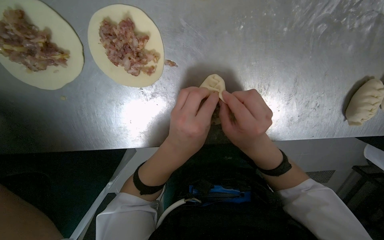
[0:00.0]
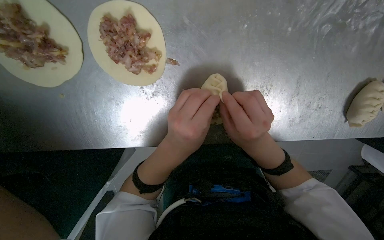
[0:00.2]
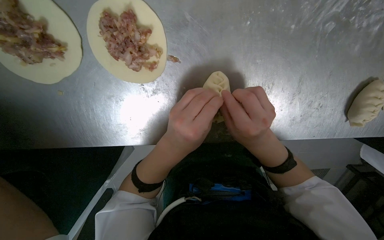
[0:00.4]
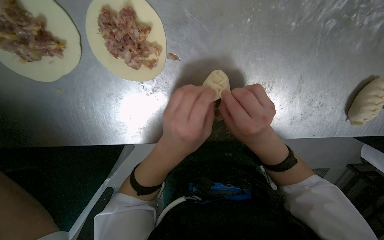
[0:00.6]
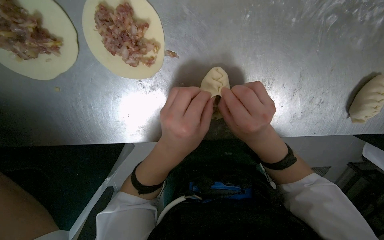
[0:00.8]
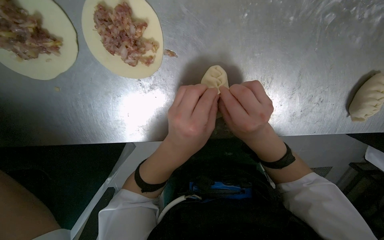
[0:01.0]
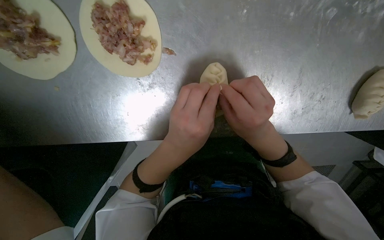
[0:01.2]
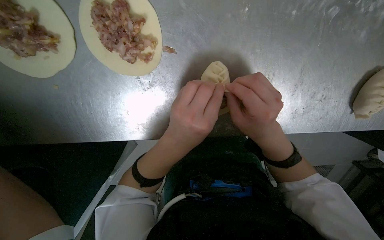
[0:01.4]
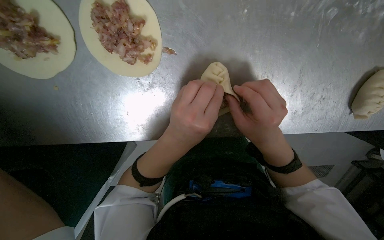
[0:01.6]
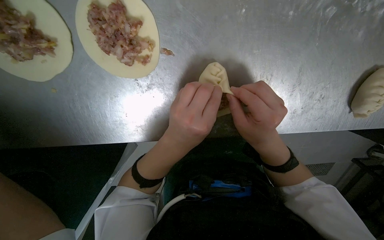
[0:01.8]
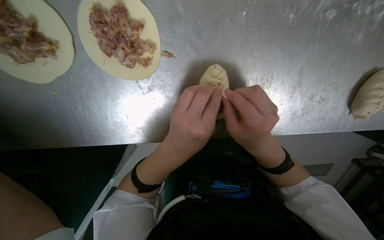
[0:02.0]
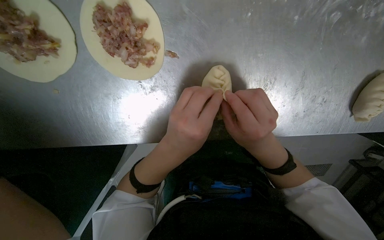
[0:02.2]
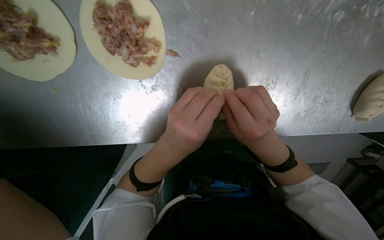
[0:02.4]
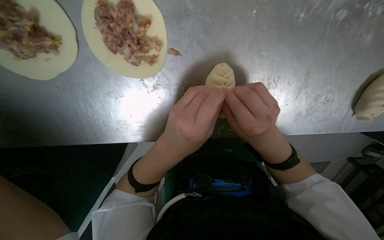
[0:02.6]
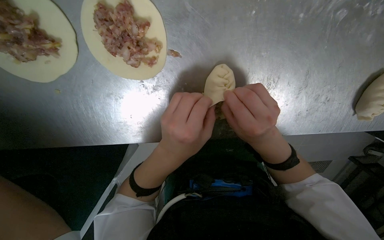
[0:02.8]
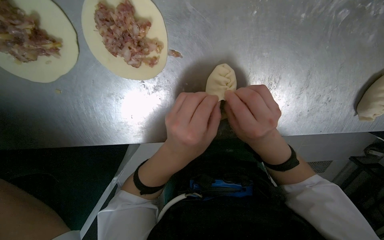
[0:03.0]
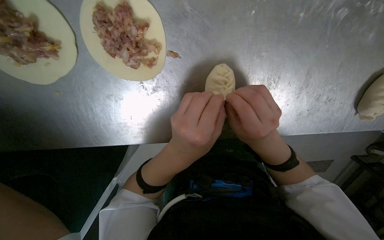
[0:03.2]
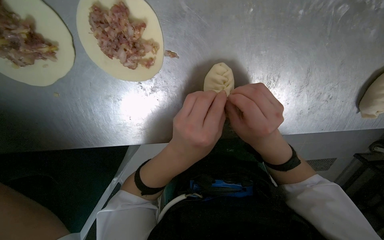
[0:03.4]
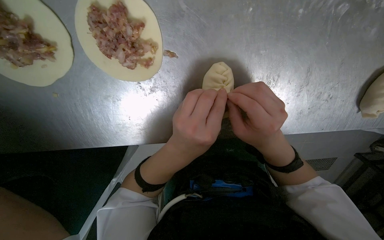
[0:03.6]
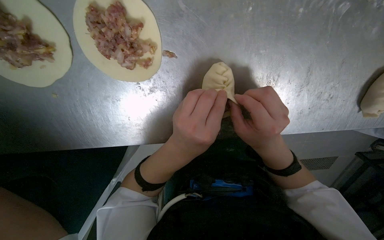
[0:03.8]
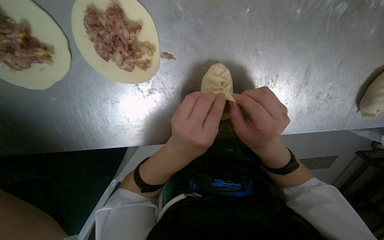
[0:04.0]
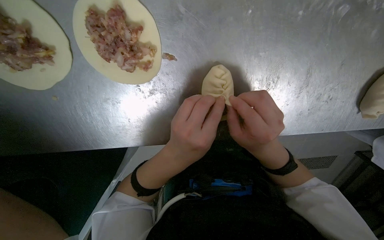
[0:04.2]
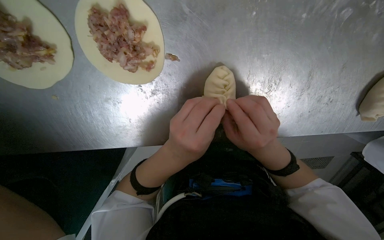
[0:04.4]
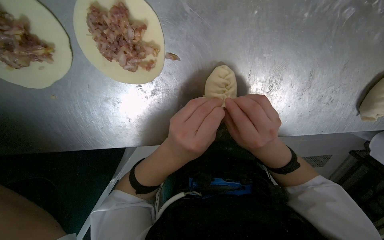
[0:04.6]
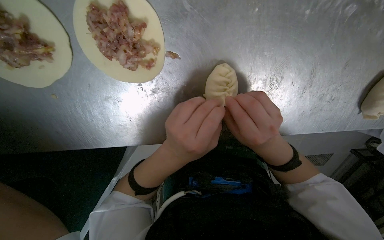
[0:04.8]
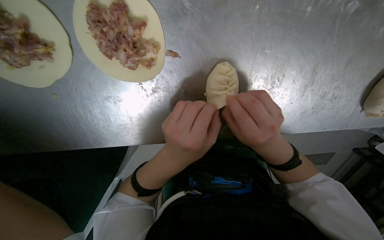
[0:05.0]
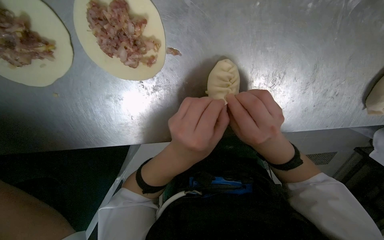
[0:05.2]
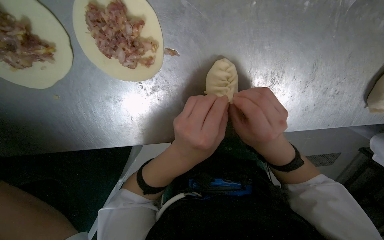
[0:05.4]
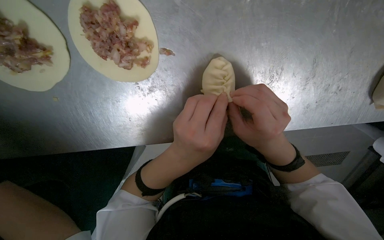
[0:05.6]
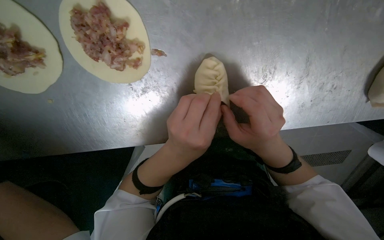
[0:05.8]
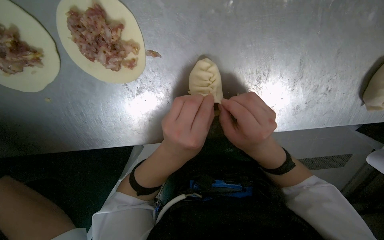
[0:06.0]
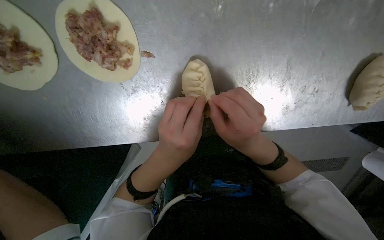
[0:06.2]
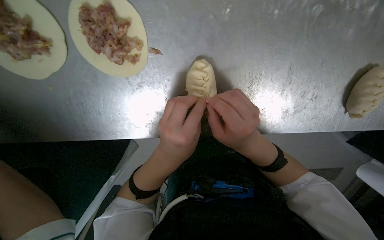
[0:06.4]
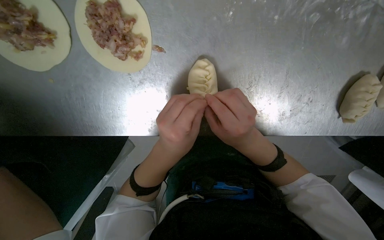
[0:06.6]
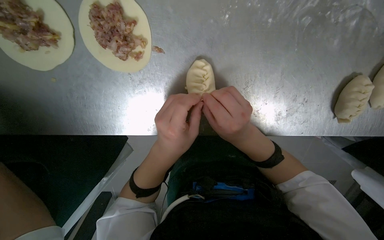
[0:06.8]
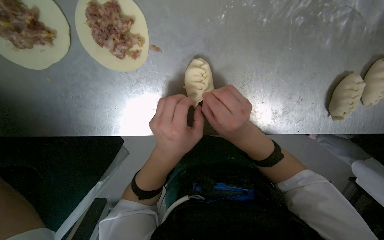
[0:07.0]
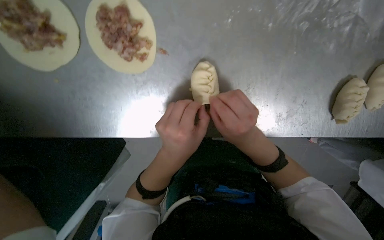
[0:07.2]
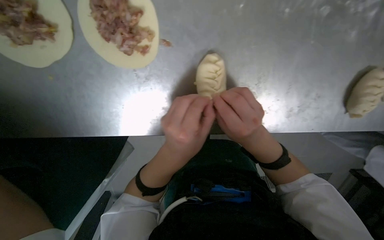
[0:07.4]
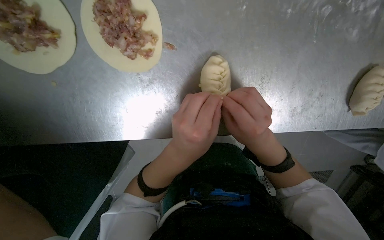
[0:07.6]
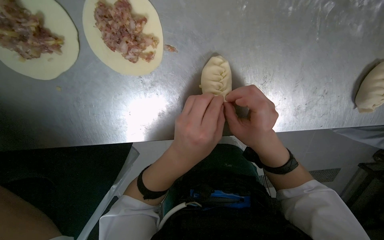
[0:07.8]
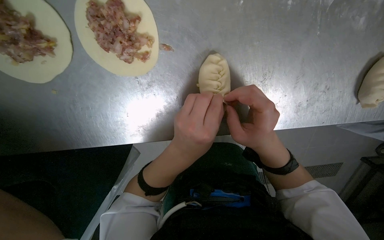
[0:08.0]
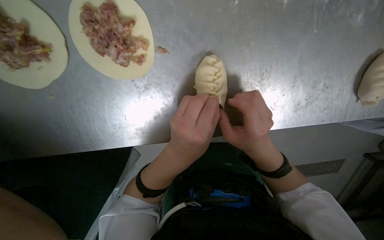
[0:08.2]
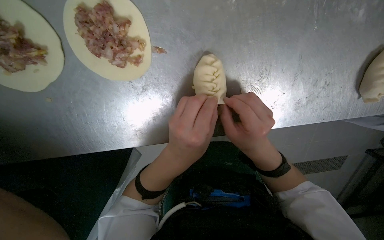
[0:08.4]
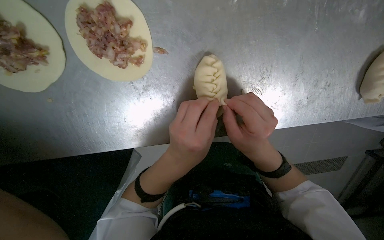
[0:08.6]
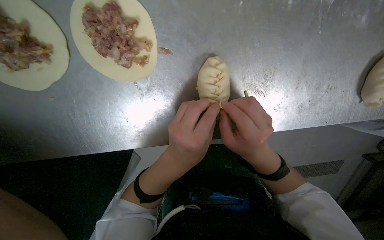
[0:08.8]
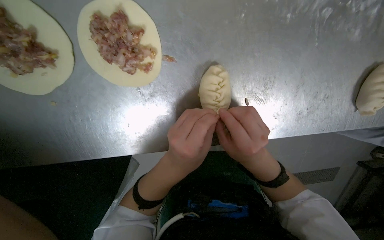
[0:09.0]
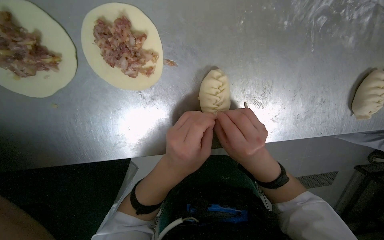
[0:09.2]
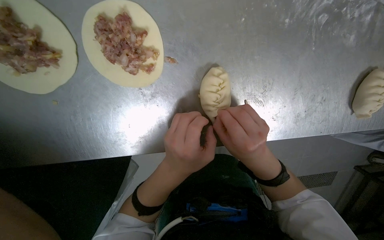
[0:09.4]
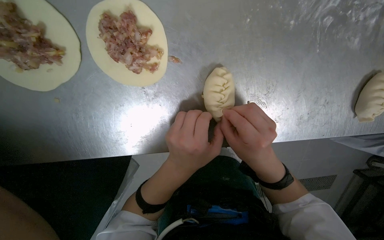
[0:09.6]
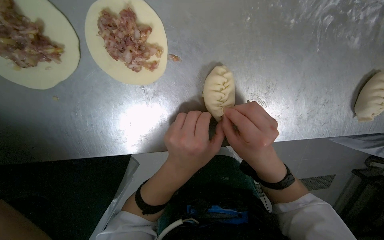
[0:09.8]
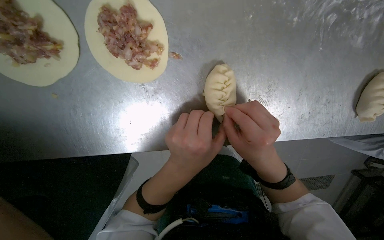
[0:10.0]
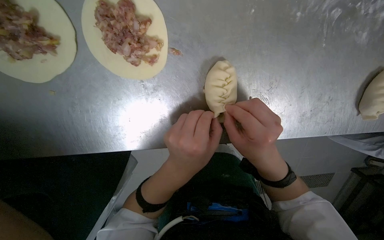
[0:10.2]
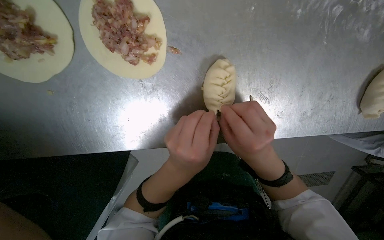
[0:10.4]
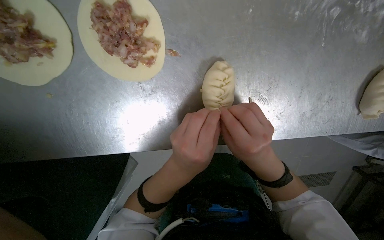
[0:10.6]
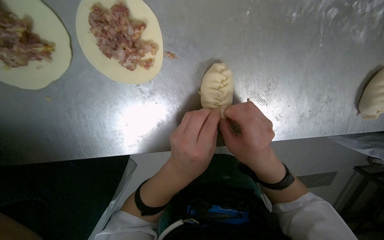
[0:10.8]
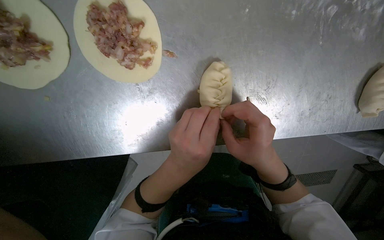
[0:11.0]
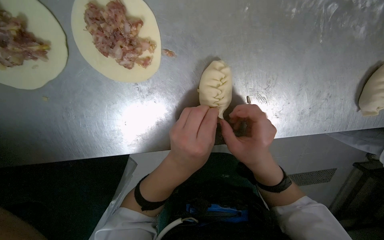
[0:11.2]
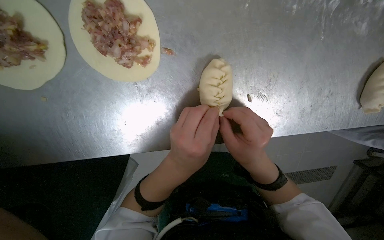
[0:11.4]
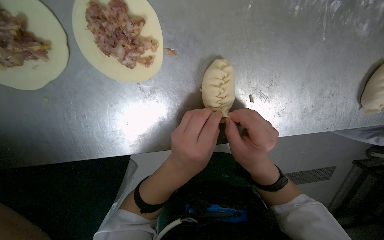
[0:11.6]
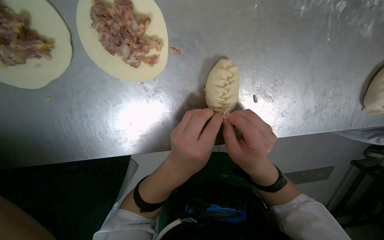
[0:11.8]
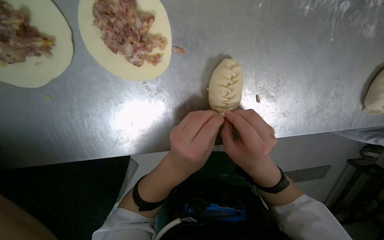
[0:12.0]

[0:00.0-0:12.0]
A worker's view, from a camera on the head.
Job: preparing food.
The whole recording: Sealing meat-filled dumplings. The worker continues sealing meat-filled dough circles, pinching the edges to form a braided pattern.
0:00.0 to 0:12.0: The hands are busy where they are.

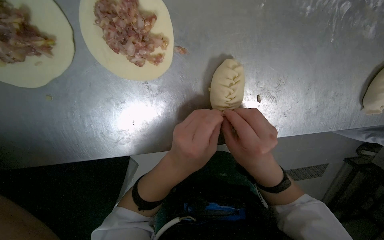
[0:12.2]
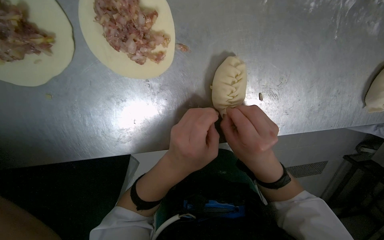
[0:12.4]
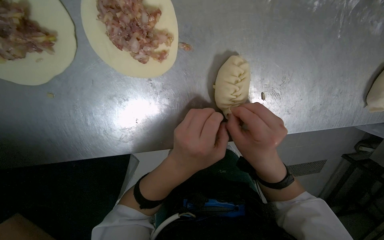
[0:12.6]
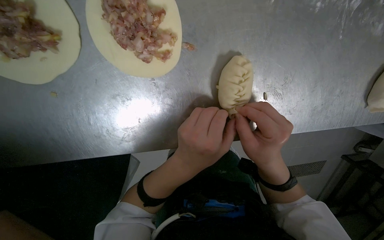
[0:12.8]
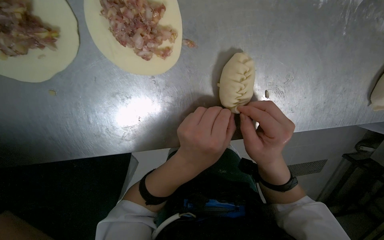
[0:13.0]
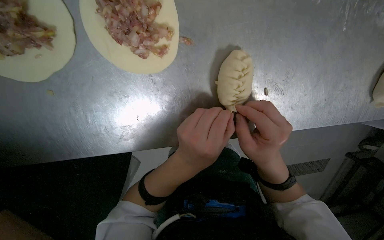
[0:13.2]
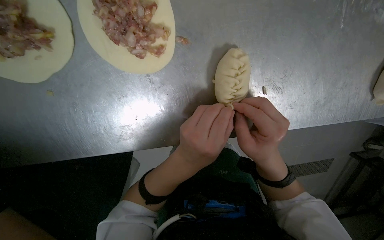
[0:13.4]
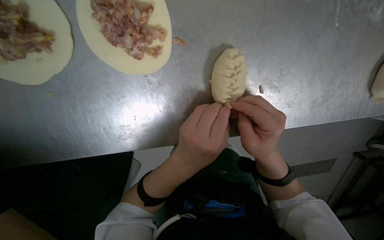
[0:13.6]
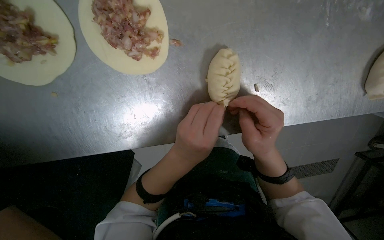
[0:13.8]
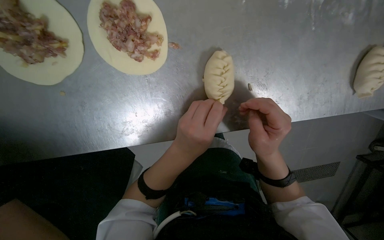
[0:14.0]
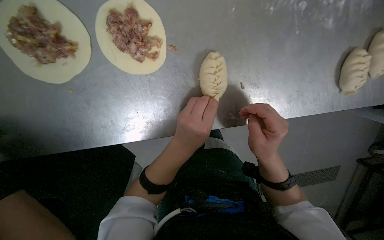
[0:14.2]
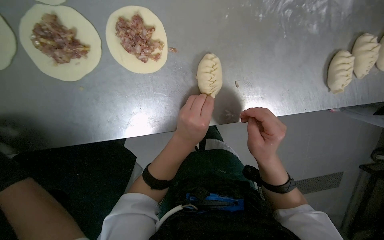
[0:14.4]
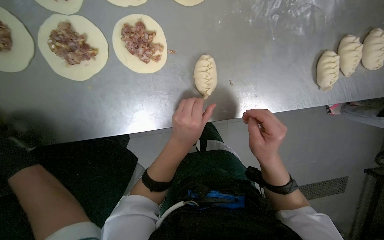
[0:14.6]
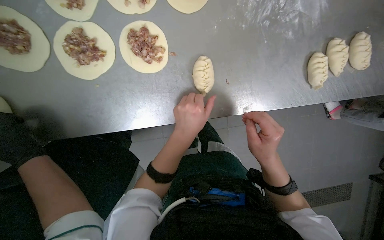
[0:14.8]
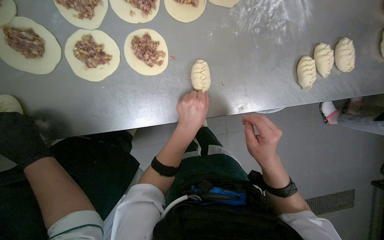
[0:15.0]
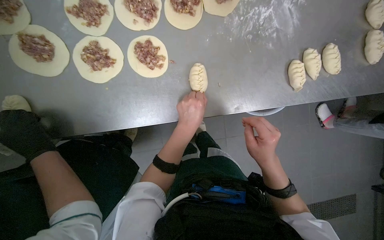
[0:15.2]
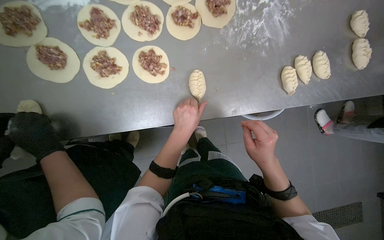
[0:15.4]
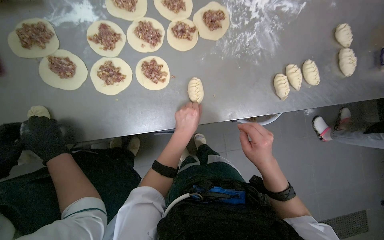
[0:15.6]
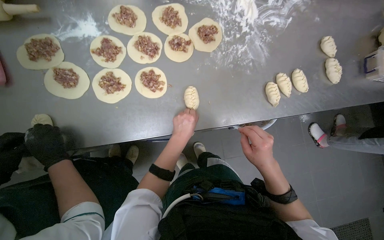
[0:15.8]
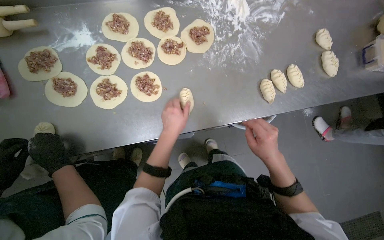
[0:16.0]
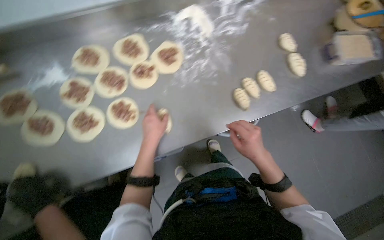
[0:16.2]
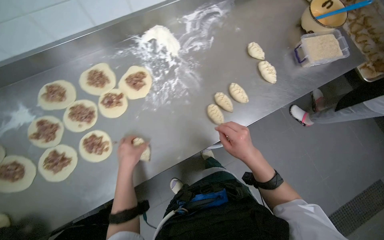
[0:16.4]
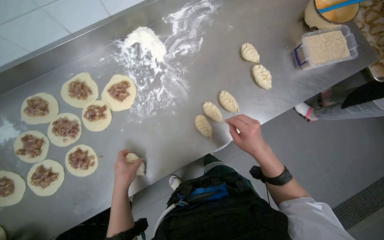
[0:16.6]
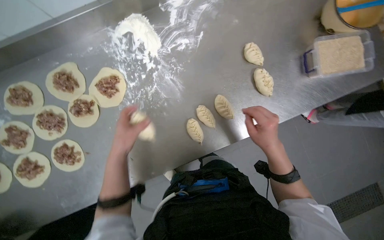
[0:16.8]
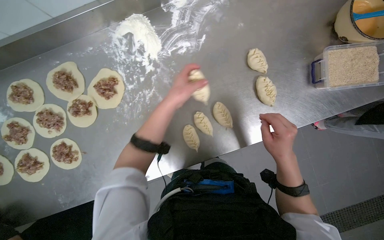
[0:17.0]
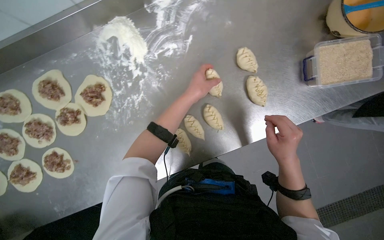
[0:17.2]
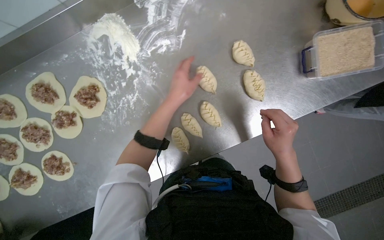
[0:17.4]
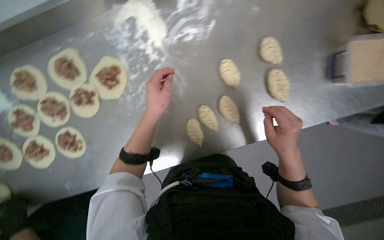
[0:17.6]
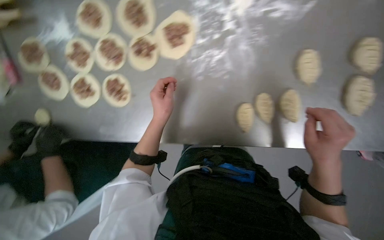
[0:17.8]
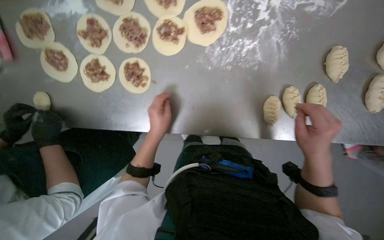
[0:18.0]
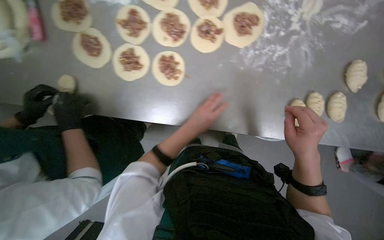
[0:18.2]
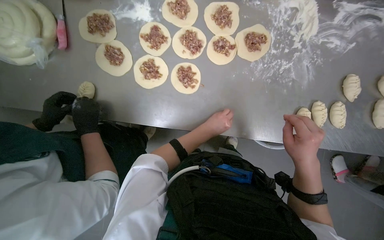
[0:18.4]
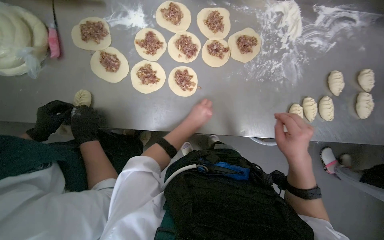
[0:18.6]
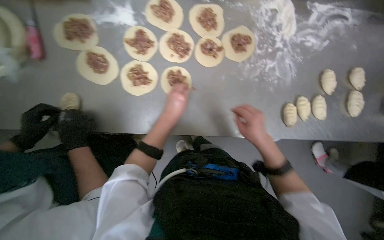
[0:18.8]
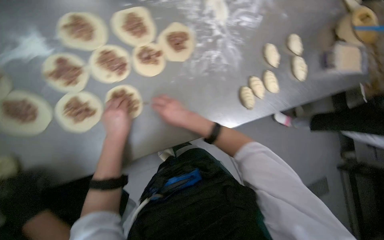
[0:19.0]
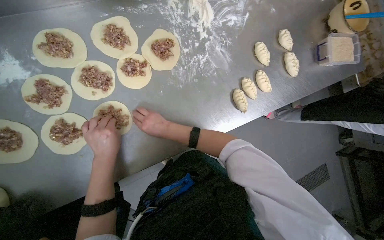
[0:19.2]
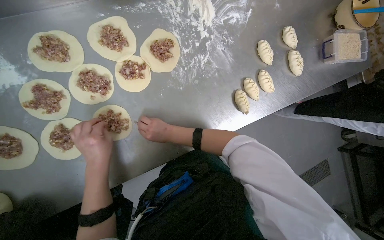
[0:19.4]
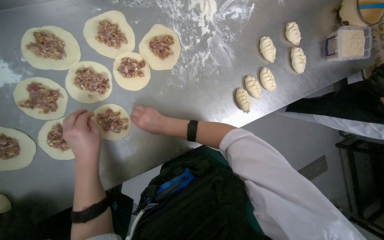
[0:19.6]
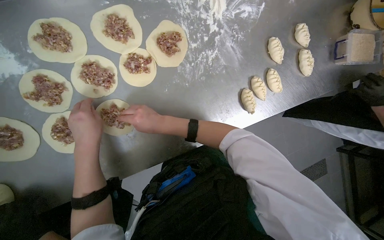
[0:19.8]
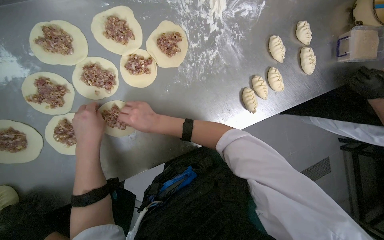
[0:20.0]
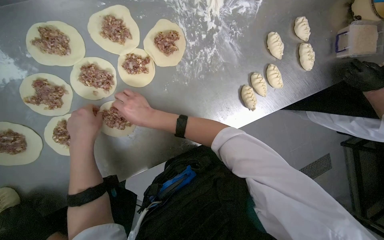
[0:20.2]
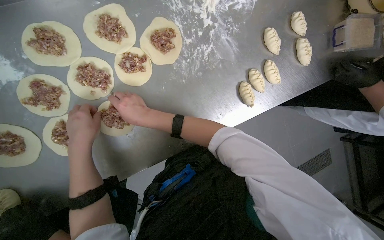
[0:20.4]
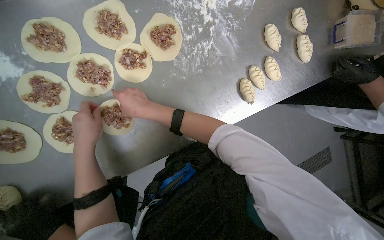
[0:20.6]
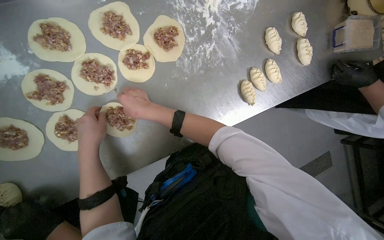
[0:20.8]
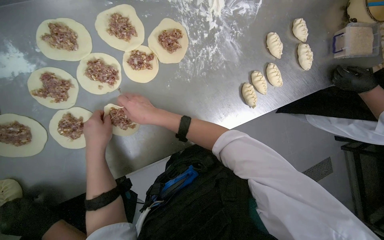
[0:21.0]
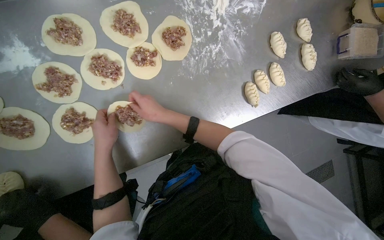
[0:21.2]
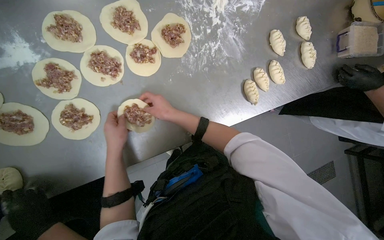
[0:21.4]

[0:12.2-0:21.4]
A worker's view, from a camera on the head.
Job: preparing food.
The whole recording: Sealing meat-filled dumplings. The worker continues sealing meat-filled dough circles, pinching the edges to form a braided pattern.
0:12.2 to 0:13.8: The hands are busy where they are.
0:13.8 to 0:15.2: The wearer looks roughly 20 degrees further upward.
0:15.2 to 0:16.8: The camera is carried some 40 cm.
0:16.8 to 0:18.4: The head travels some 40 cm. Everything in view rotates approximately 30 degrees clockwise.
0:18.4 to 0:19.8: The wearer looks about 30 degrees further to the right.
0:19.8 to 0:21.4: The hands are busy where they are.
